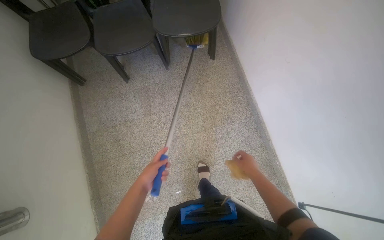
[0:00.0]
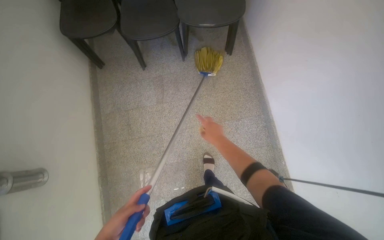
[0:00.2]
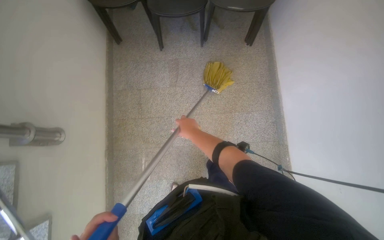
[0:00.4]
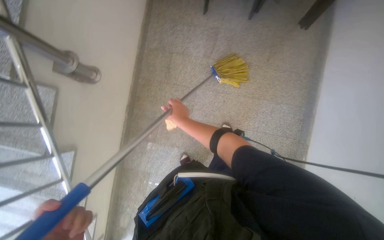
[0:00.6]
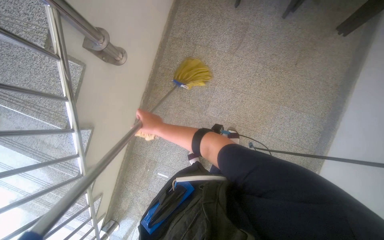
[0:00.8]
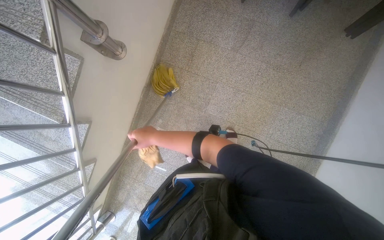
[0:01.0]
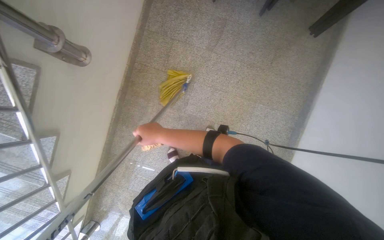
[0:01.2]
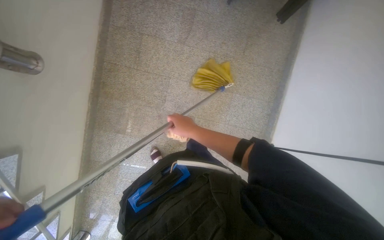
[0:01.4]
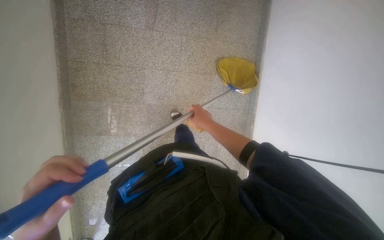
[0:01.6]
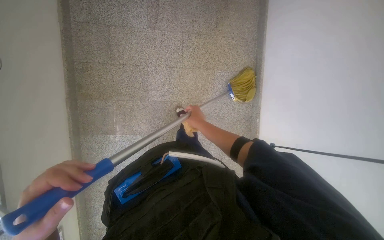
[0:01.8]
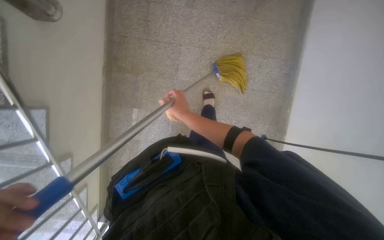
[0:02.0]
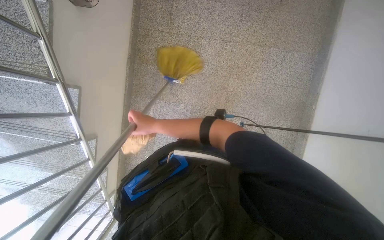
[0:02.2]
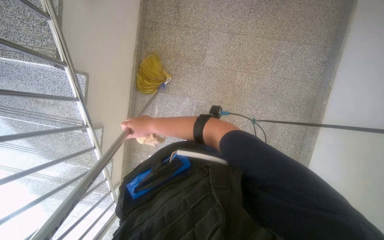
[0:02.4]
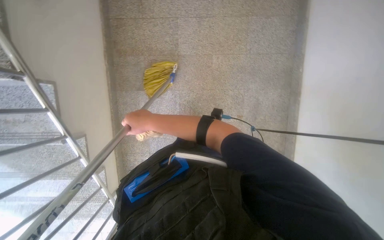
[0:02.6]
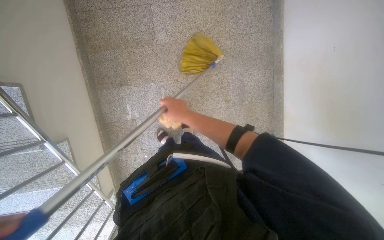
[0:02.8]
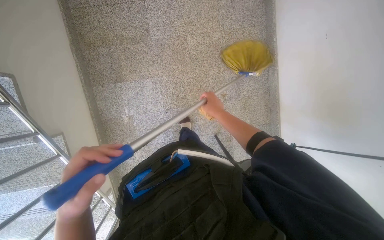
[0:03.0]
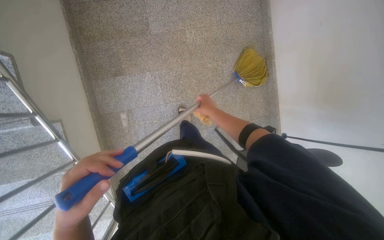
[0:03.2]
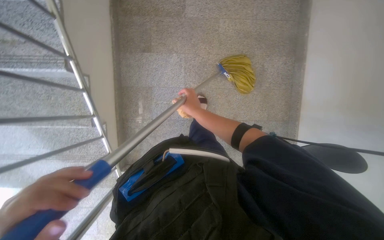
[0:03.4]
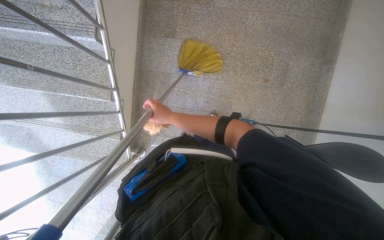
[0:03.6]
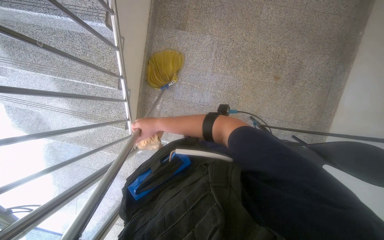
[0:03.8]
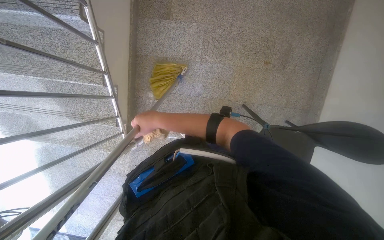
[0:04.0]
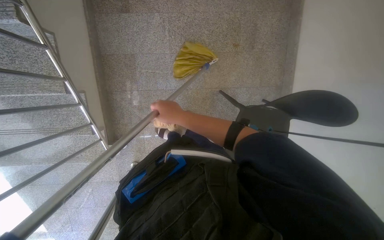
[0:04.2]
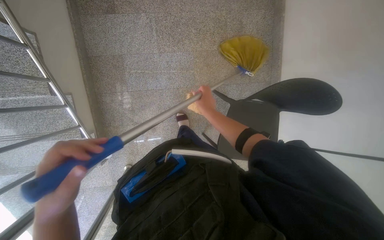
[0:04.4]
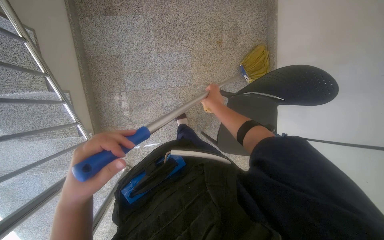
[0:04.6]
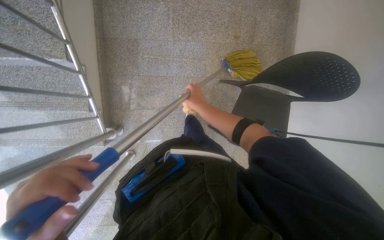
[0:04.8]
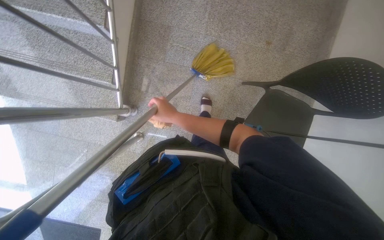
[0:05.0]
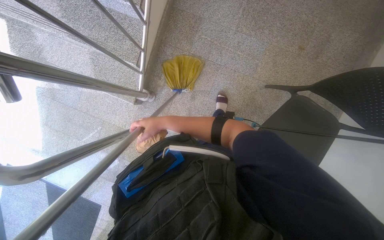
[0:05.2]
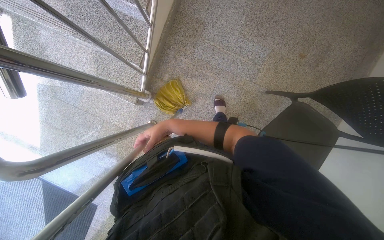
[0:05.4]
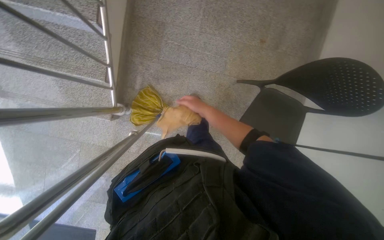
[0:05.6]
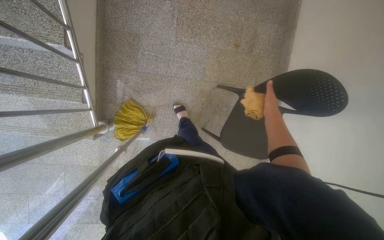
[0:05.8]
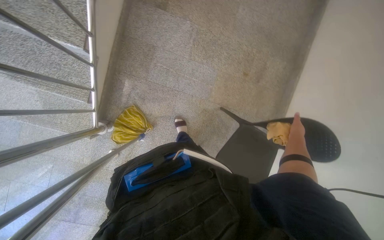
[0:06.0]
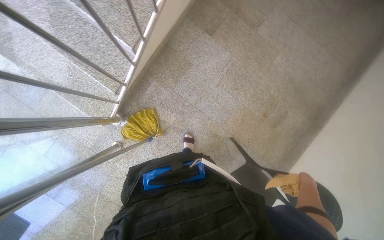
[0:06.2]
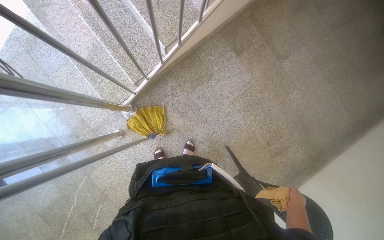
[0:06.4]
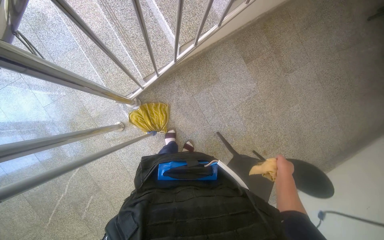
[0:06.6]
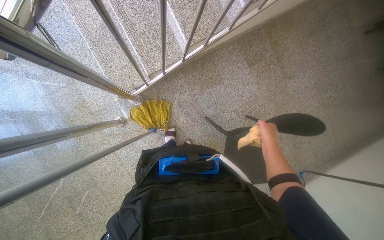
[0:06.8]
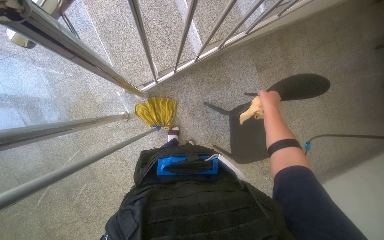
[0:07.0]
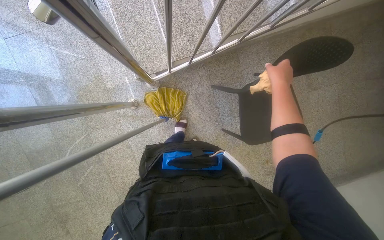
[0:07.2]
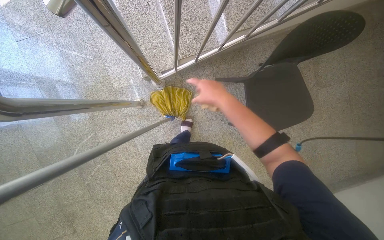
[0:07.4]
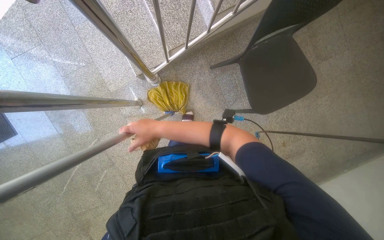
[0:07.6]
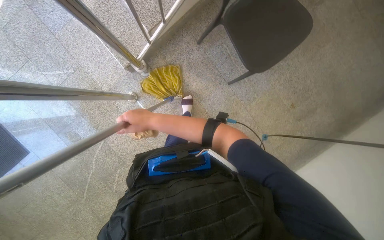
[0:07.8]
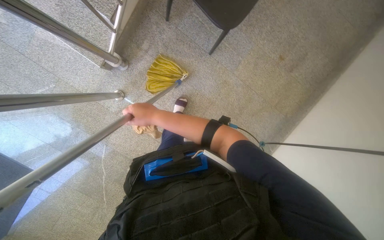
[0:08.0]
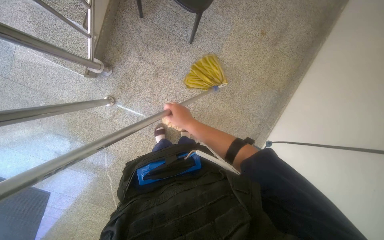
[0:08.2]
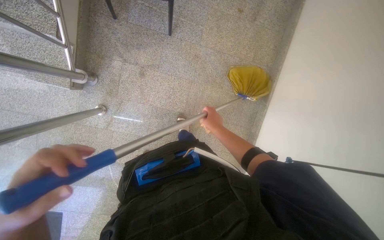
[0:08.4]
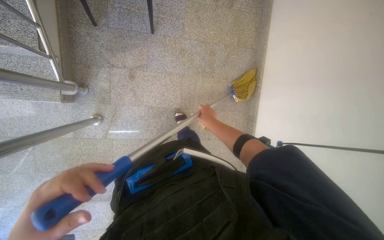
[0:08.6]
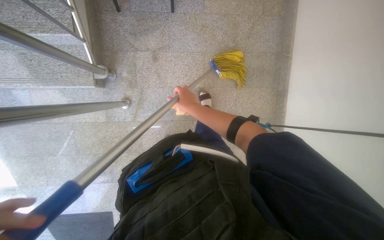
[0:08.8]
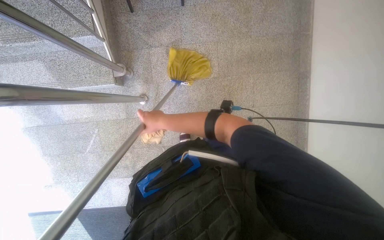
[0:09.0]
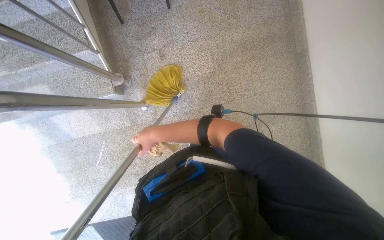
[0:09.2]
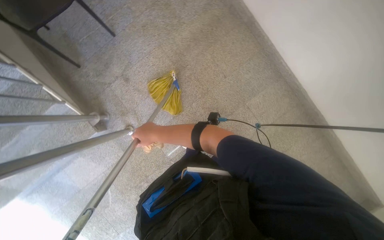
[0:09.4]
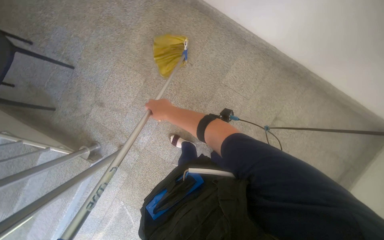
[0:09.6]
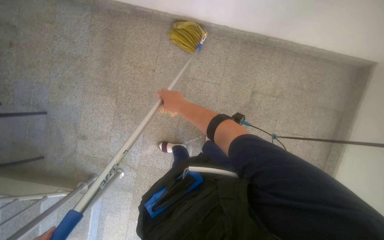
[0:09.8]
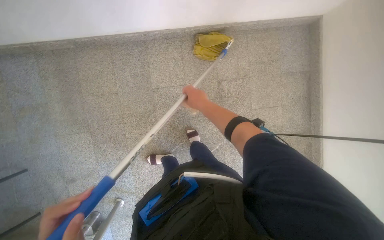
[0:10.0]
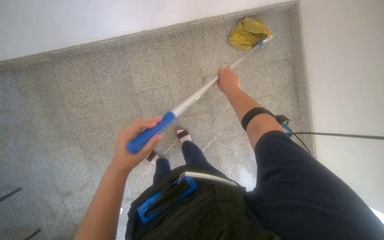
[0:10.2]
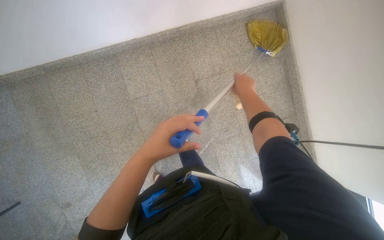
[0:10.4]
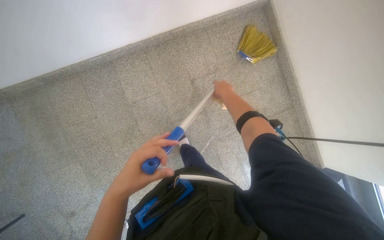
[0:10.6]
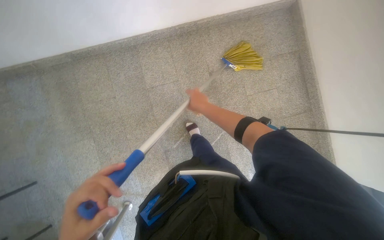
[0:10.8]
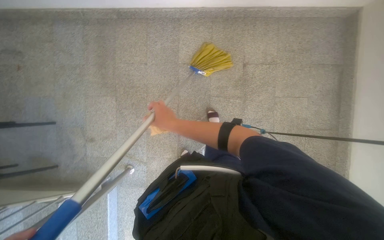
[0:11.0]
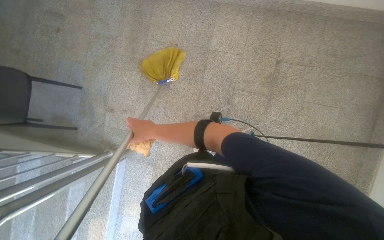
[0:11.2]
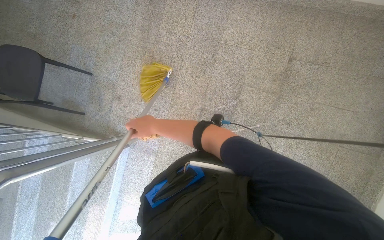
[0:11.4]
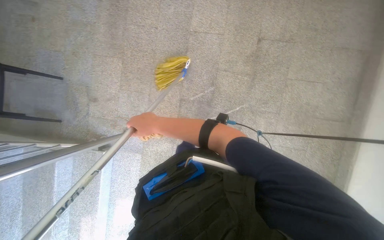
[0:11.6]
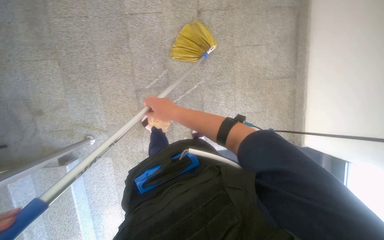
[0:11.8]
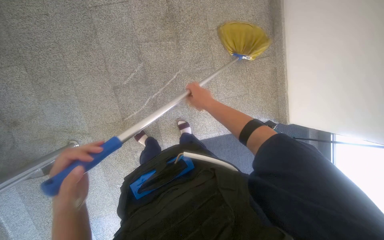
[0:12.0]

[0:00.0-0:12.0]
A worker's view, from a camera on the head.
Job: mopping floor.
The whole recording: Mopping stairwell floor. The worker mops the floor of the stairwell with a yellow mop.
0:00.0 to 0:01.6: The view tips downward by approximately 20 degrees.
0:01.6 to 0:03.0: The camera is carried roughly 50 cm.
0:03.0 to 0:04.4: The head travels roughly 40 cm.
0:06.0 to 0:07.6: Everything in view rotates roughly 50 degrees clockwise.
0:07.6 to 0:09.0: The camera travels roughly 40 cm. The view swings roughly 15 degrees to the left. Everything in view rotates about 65 degrees counterclockwise.
0:09.0 to 0:10.4: The head travels about 80 cm. Everything in view rotates some 105 degrees counterclockwise.
0:10.4 to 0:12.0: The camera travels some 60 cm.

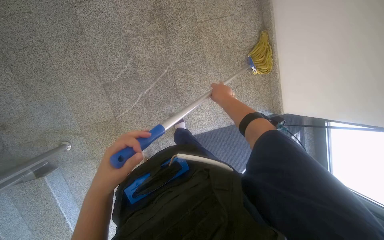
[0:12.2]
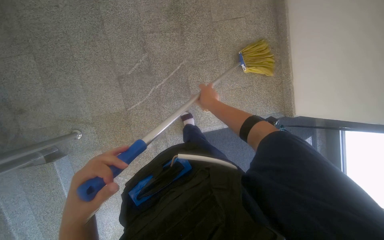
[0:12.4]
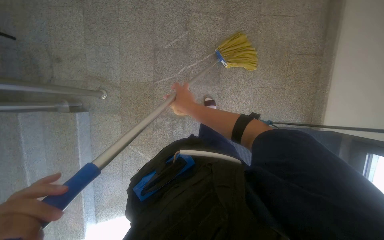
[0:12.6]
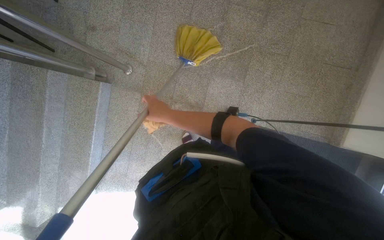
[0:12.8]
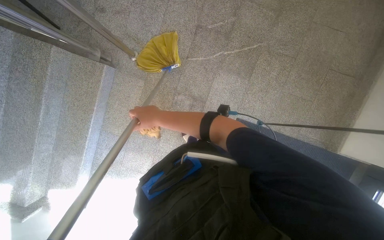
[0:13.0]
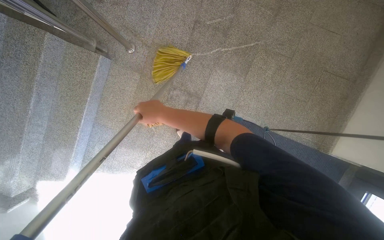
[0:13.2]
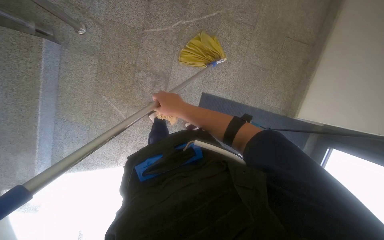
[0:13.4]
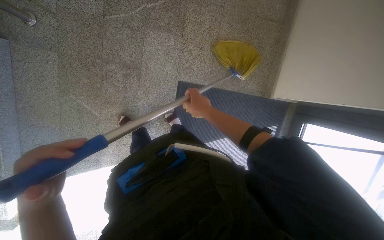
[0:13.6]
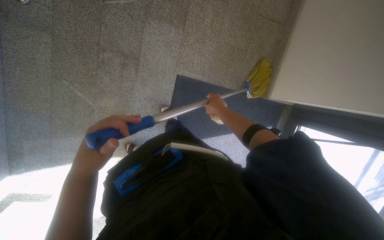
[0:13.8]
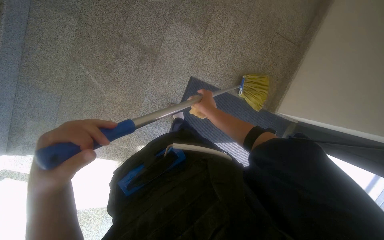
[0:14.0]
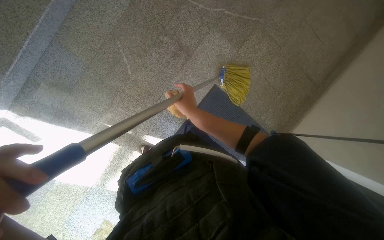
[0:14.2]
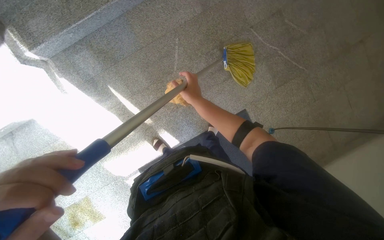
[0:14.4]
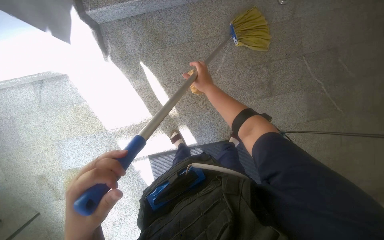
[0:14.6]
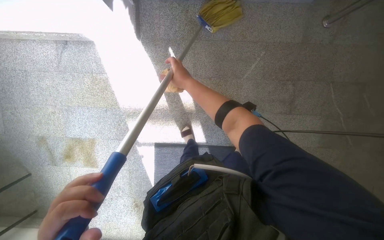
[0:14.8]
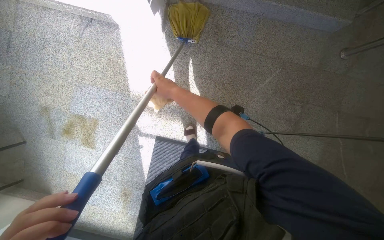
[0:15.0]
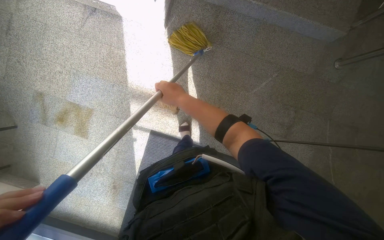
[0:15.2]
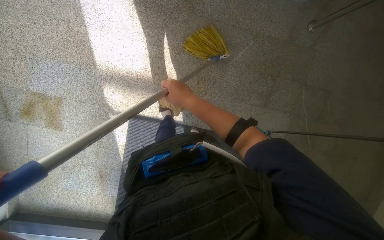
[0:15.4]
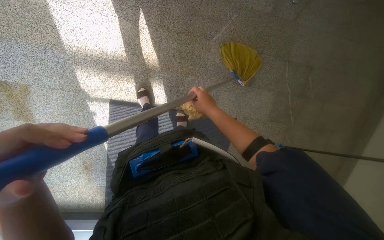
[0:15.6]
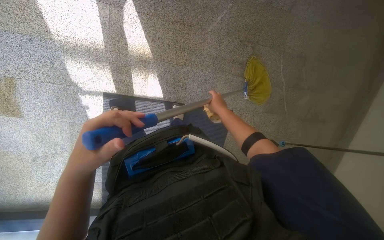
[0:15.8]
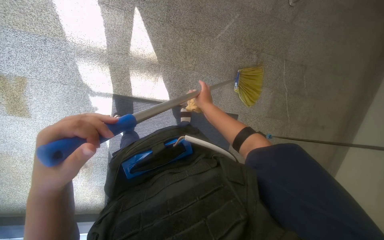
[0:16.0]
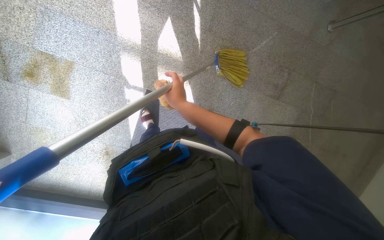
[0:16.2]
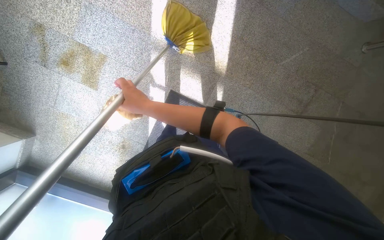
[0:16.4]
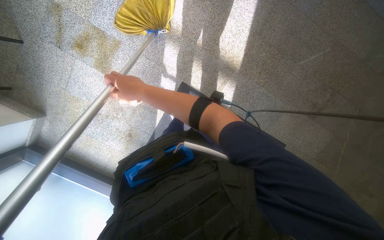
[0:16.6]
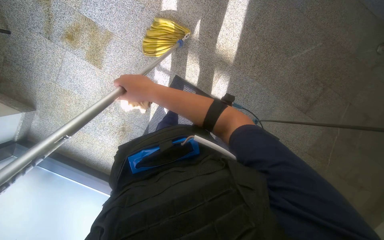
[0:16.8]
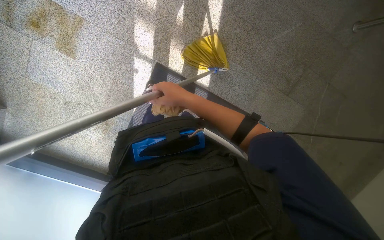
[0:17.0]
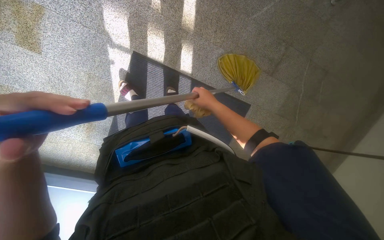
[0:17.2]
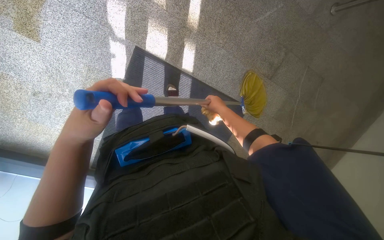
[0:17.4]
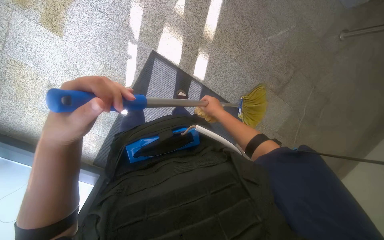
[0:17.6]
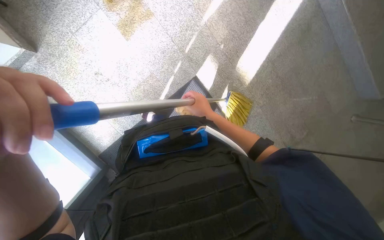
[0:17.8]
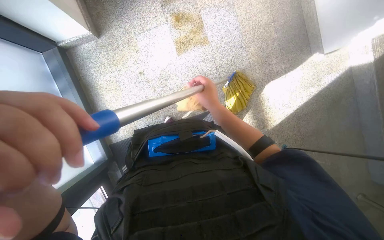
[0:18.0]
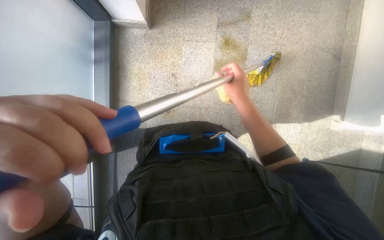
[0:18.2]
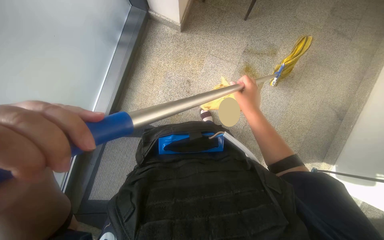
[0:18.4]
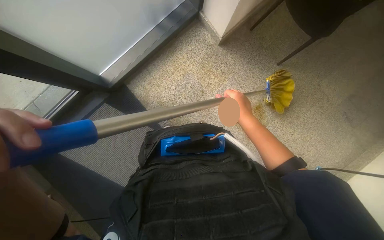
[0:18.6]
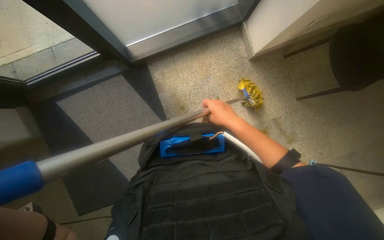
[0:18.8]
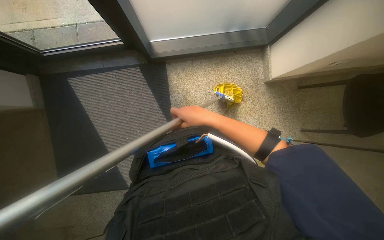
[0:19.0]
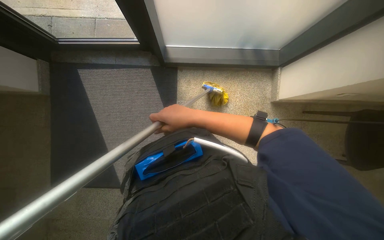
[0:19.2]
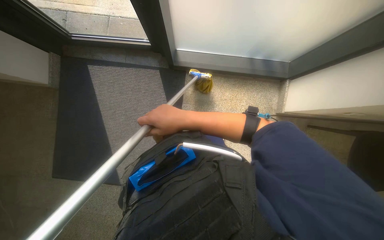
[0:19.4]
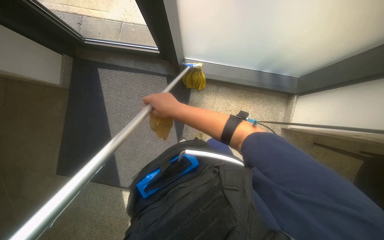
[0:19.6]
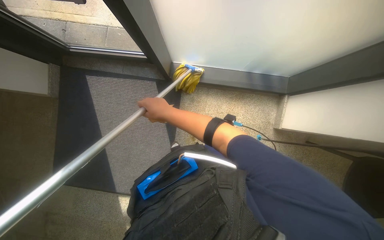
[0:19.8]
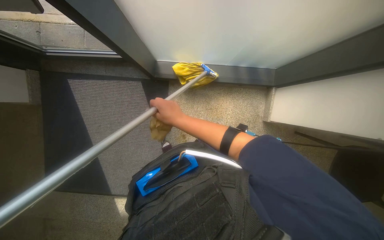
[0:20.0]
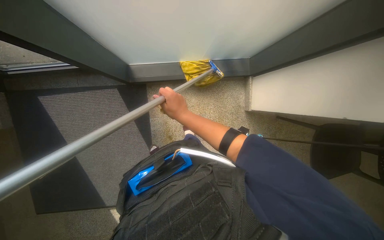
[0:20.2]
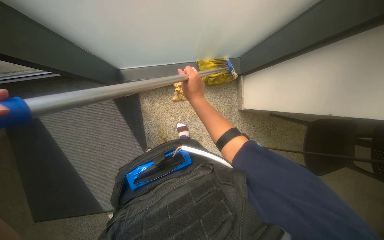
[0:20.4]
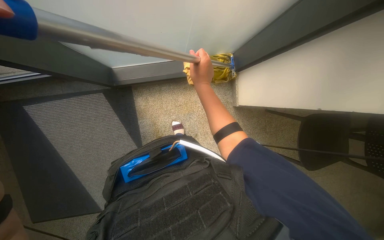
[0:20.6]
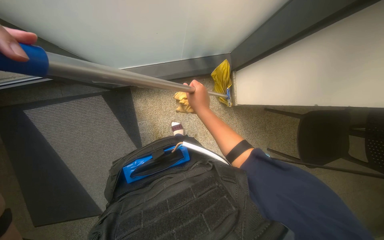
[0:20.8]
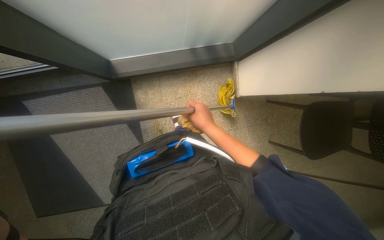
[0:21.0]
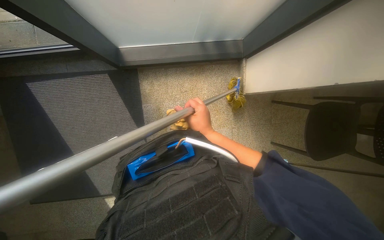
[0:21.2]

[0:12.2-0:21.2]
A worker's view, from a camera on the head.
Job: mopping floor.
The whole recording: Mopping stairwell floor. The worker mops the floor of the stairwell with a yellow mop.
0:12.2 to 0:13.8: The wearer moves approximately 60 cm. The scene rotates clockwise by about 25 degrees.
0:13.8 to 0:15.2: The camera travels some 90 cm. The camera pitches upward, by some 15 degrees. The scene rotates clockwise by some 95 degrees.
0:15.2 to 0:16.6: The right hand moves to the left, some 35 cm.
0:16.6 to 0:18.2: The scene turns roughly 40 degrees clockwise in the picture.
0:18.2 to 0:19.8: Everything in view rotates approximately 80 degrees clockwise.
0:19.8 to 0:21.2: The right hand shifts about 20 cm to the right and down the picture.
